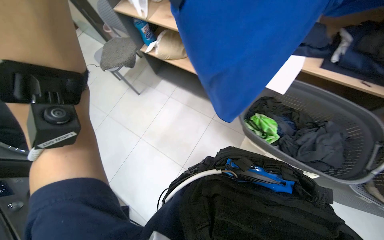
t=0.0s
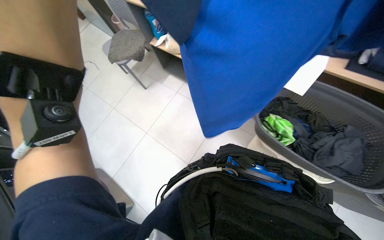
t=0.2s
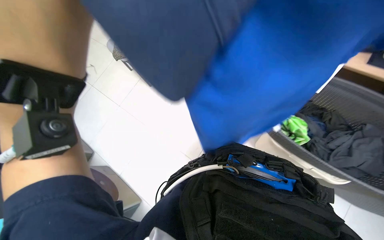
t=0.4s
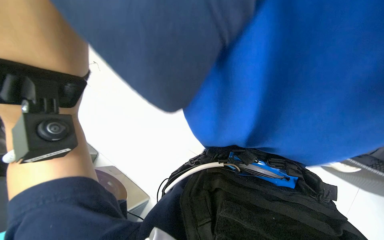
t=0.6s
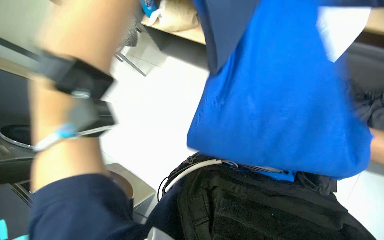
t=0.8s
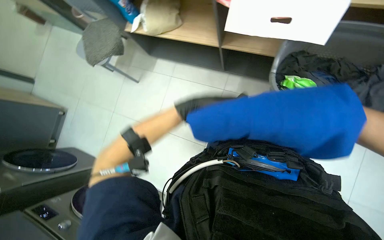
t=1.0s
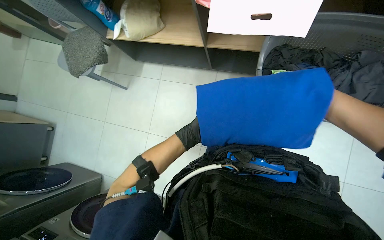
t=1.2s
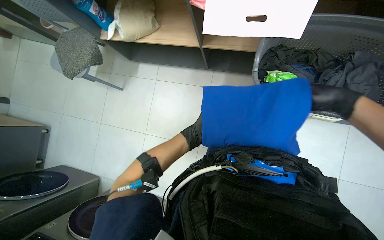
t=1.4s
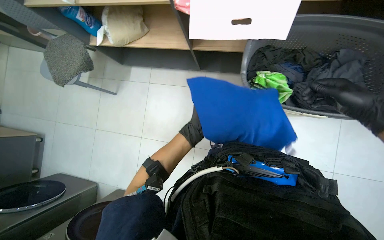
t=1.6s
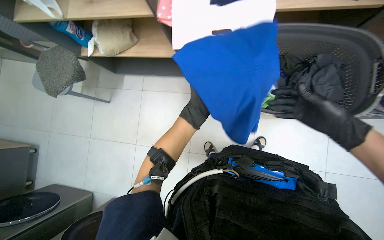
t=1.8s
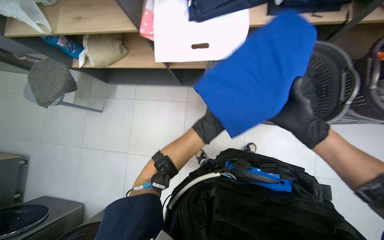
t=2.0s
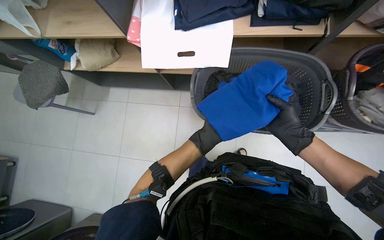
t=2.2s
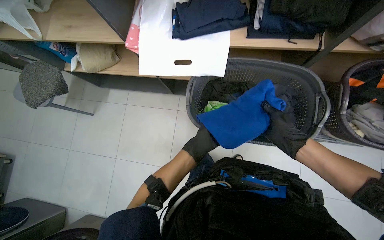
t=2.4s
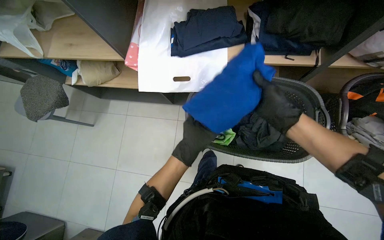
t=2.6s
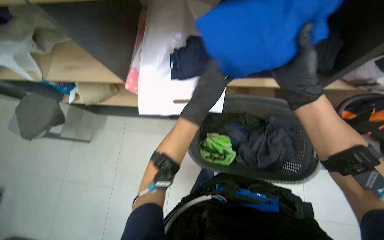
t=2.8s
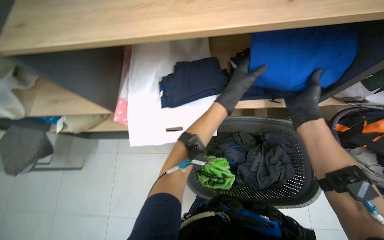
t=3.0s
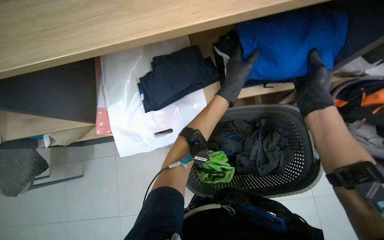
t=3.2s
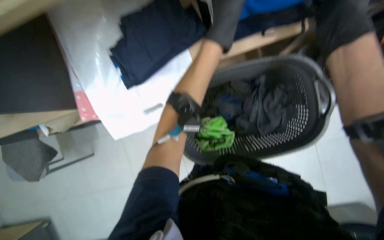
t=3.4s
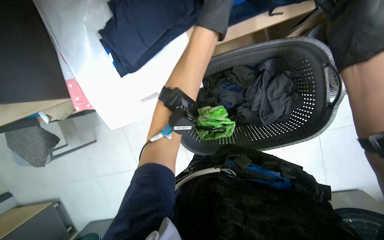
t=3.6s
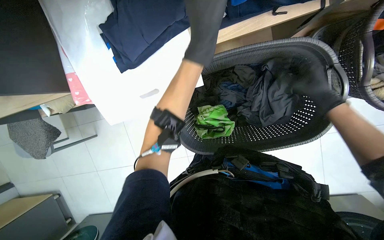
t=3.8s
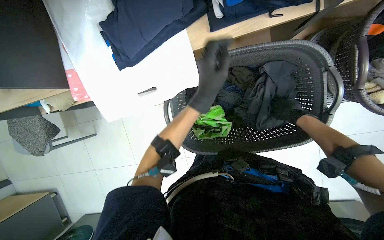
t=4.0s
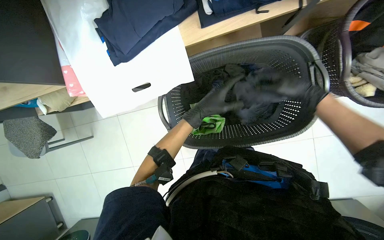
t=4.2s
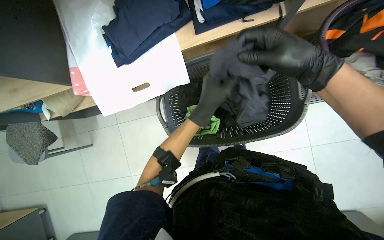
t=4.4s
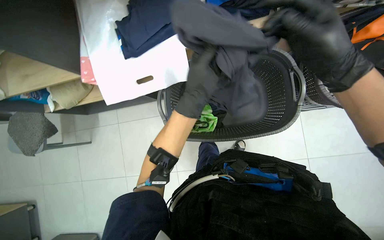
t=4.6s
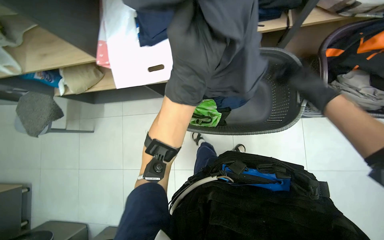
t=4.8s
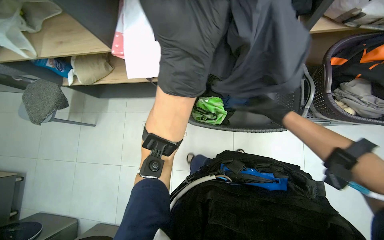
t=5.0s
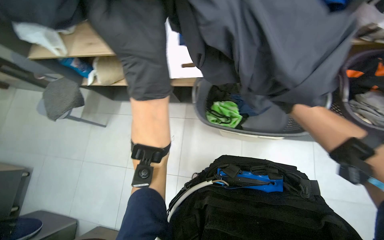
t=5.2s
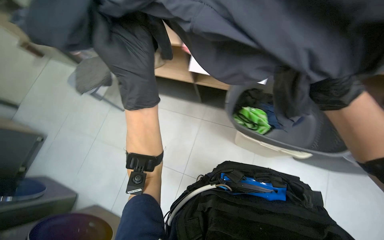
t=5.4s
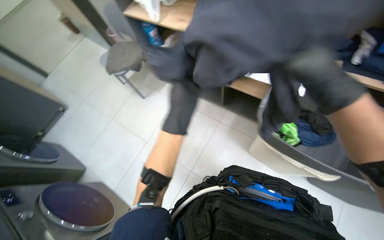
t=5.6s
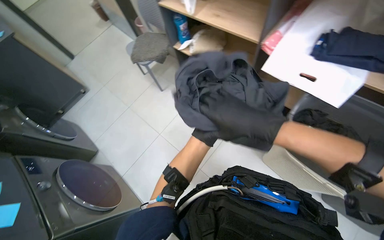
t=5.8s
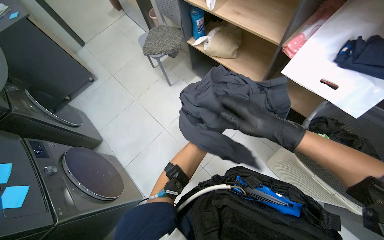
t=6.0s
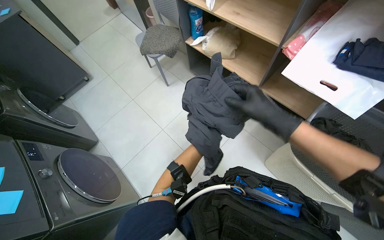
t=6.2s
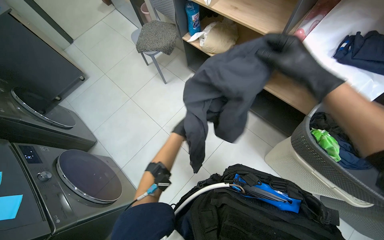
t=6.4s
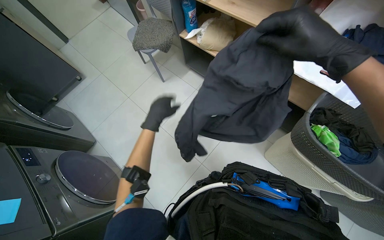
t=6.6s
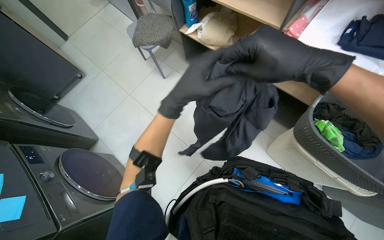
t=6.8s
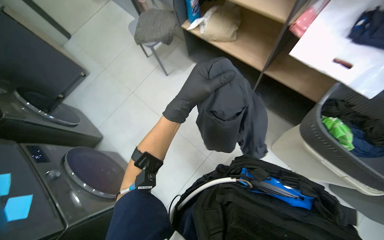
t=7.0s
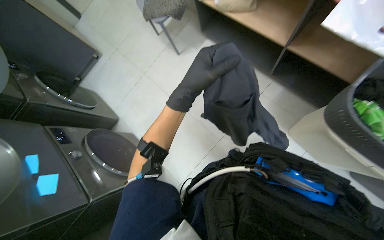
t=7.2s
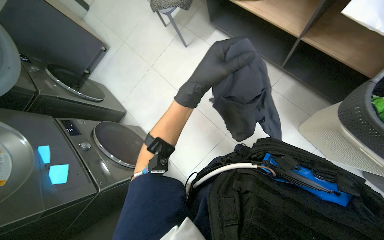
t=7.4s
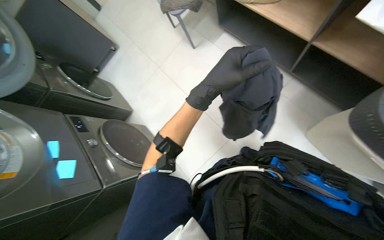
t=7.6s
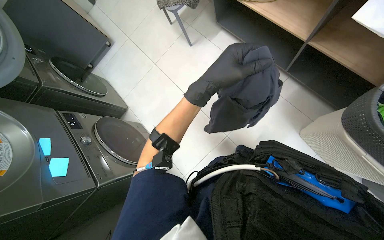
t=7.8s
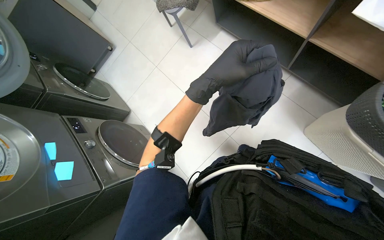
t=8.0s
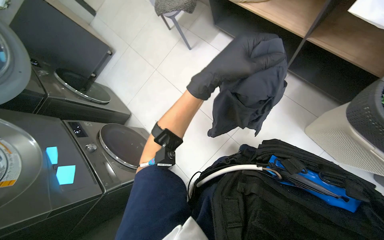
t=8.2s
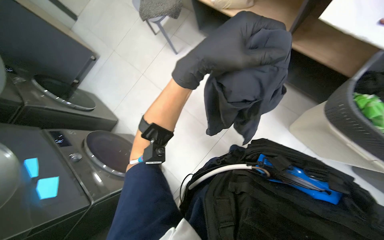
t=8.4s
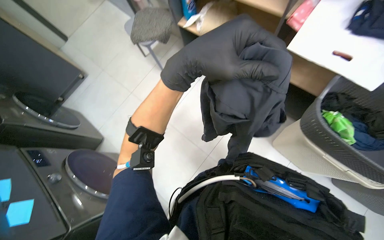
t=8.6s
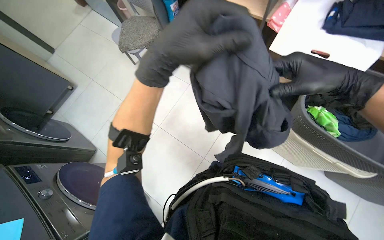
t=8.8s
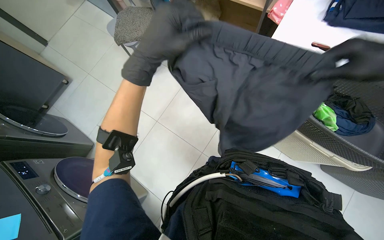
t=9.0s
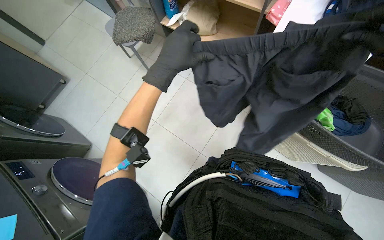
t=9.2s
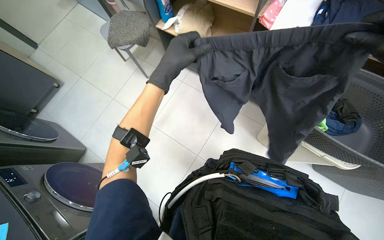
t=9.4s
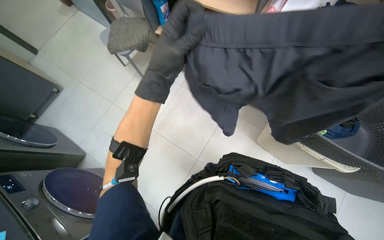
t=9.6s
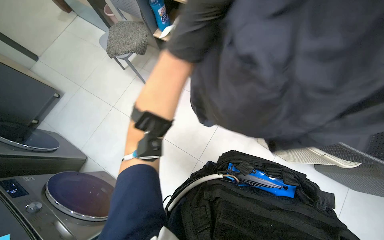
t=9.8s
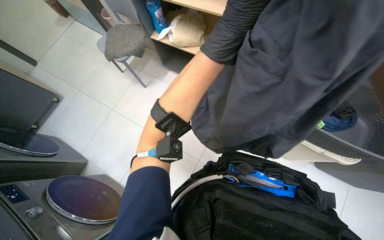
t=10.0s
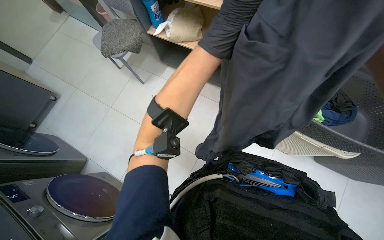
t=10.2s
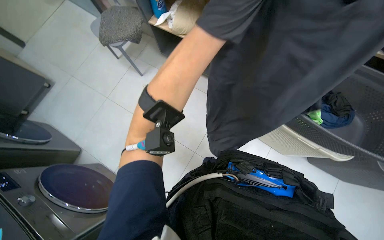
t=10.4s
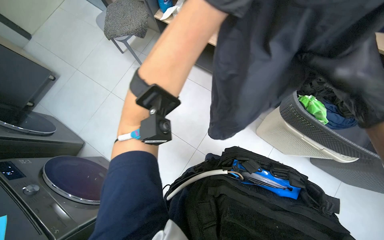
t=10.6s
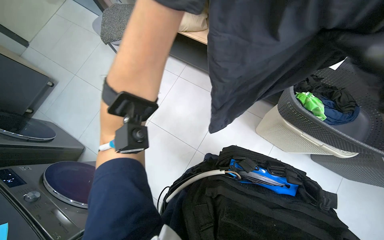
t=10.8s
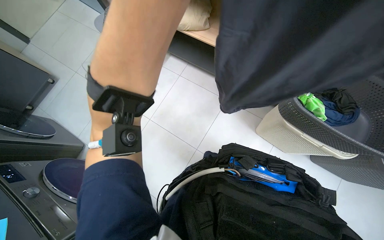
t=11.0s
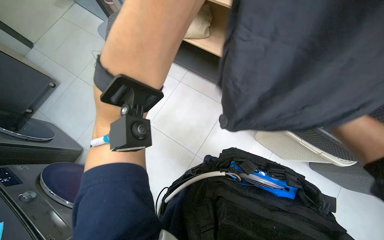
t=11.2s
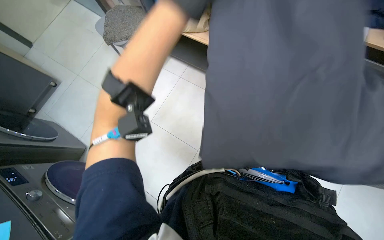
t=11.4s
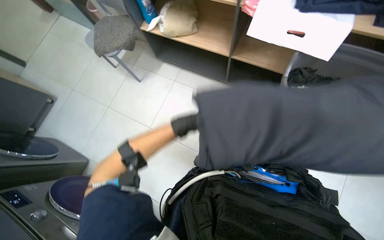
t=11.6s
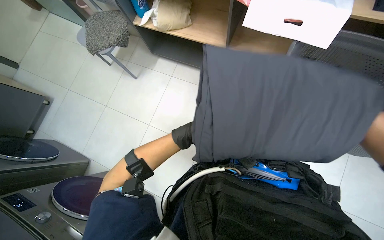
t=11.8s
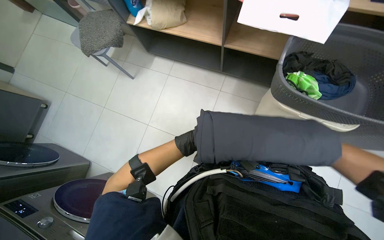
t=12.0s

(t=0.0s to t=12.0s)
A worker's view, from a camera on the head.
Job: managing laundry.
The whole recording: Folding and sorting laundry. The worker folds various garments and places them into a basket, bag, or onto a shelf.
t=1.6s - t=3.0s: The view tilts some 15 degrees upward. The left hand moves up the picture, to the right and nearer to the camera, some 70 cm.
t=3.0s - t=4.4s: The camera pitches downward, by approximately 20 degrees.
t=4.4s - t=6.0s: The camera is carried about 60 cm. The wearer's head swings about 55 degrees to the left.
t=6.0s - t=7.6s: The view tips downward by approximately 15 degrees.
t=7.6s - t=9.0s: The left hand goes approximately 20 cm nearer to the camera and up the picture.

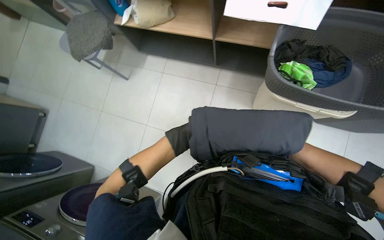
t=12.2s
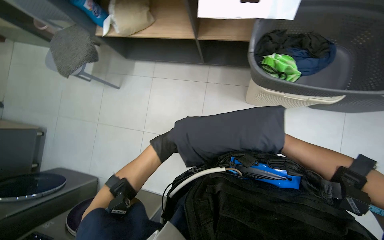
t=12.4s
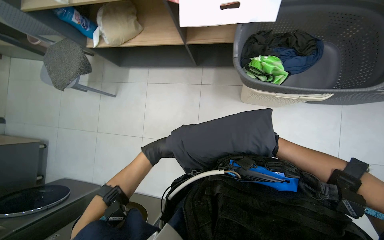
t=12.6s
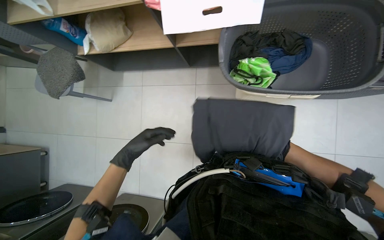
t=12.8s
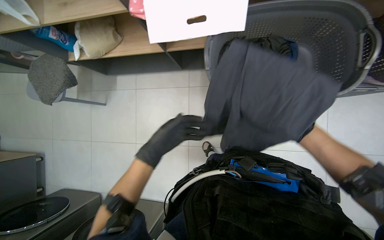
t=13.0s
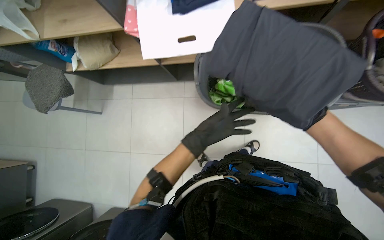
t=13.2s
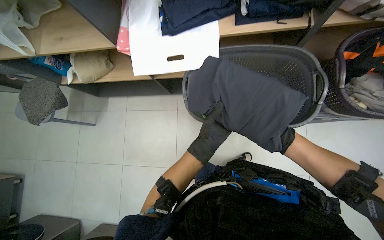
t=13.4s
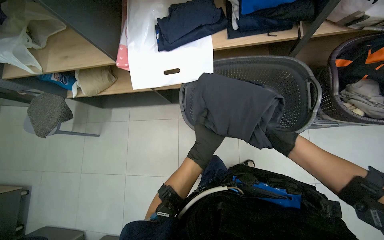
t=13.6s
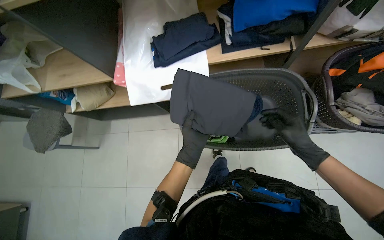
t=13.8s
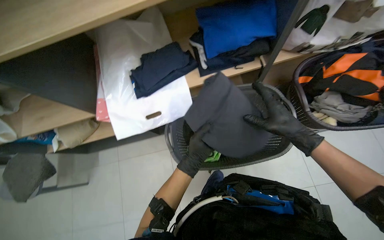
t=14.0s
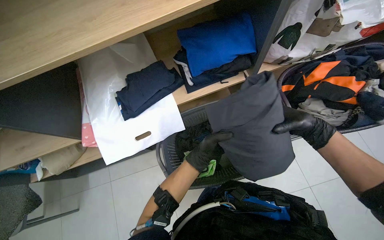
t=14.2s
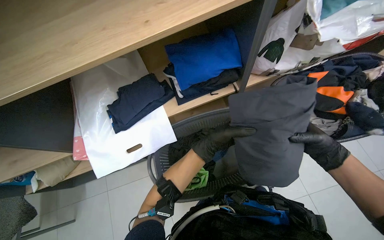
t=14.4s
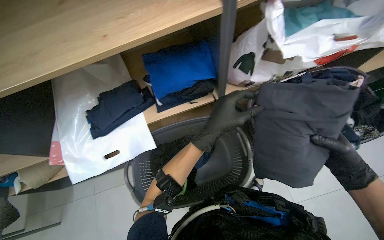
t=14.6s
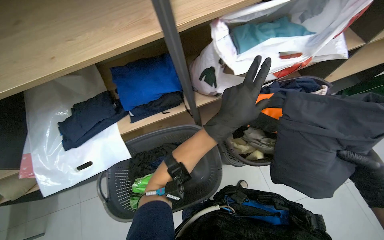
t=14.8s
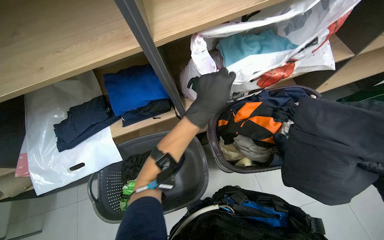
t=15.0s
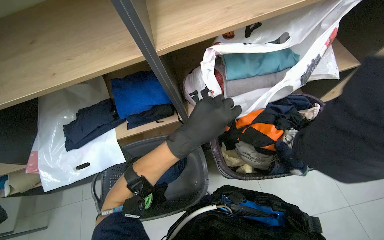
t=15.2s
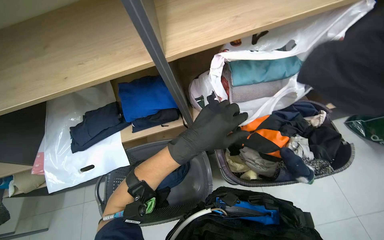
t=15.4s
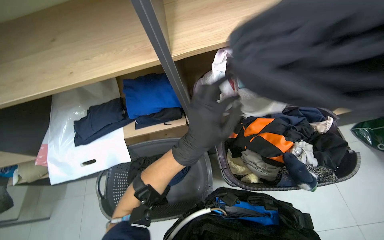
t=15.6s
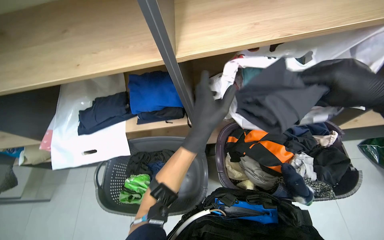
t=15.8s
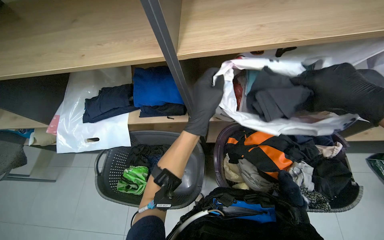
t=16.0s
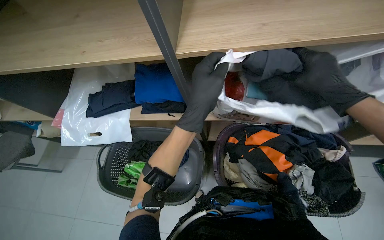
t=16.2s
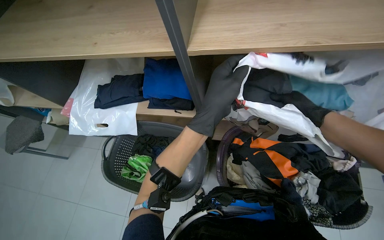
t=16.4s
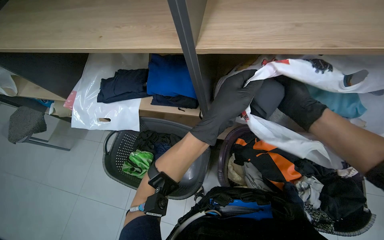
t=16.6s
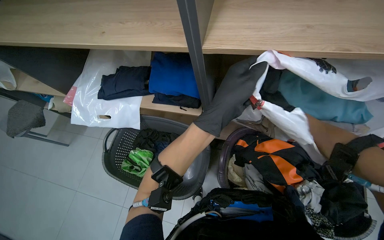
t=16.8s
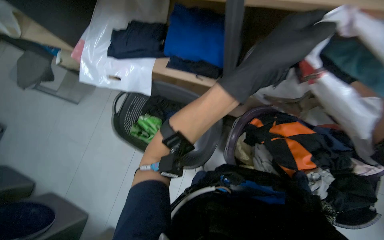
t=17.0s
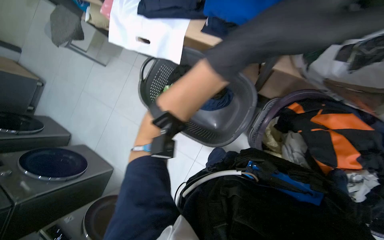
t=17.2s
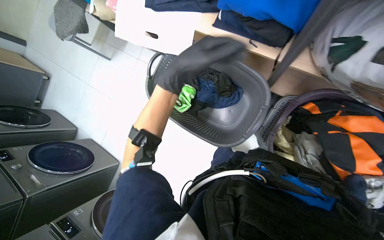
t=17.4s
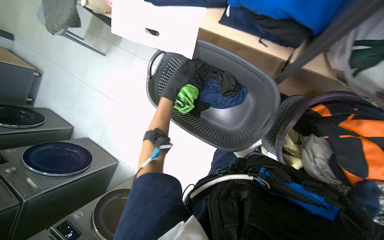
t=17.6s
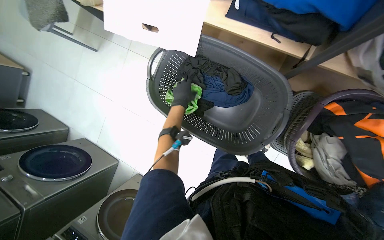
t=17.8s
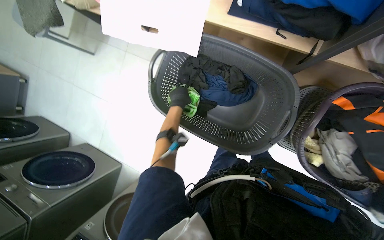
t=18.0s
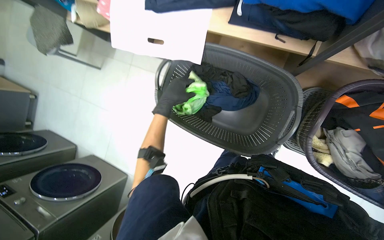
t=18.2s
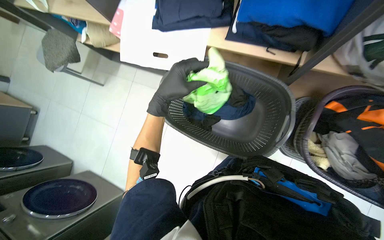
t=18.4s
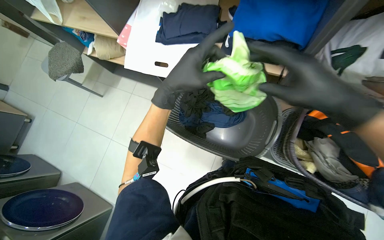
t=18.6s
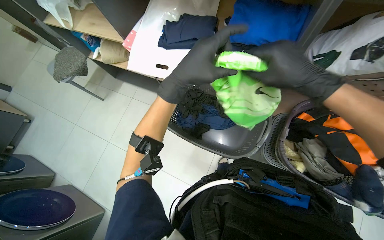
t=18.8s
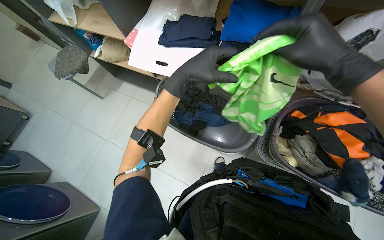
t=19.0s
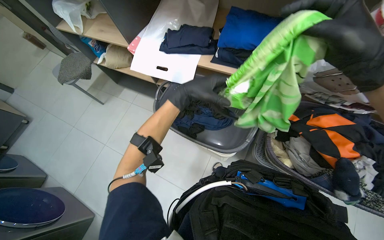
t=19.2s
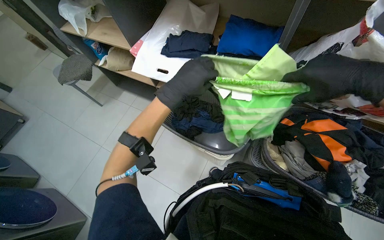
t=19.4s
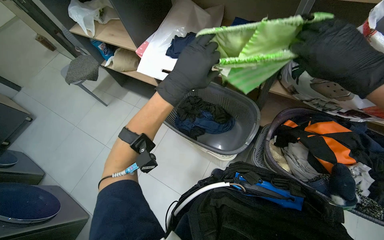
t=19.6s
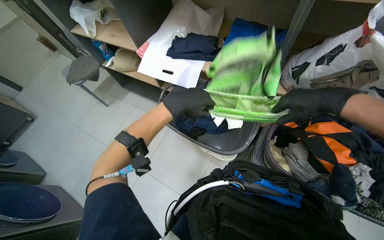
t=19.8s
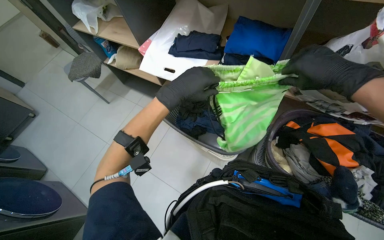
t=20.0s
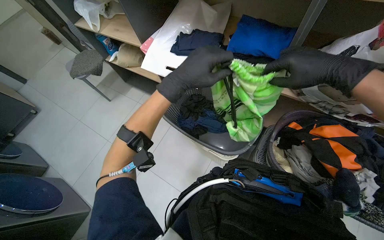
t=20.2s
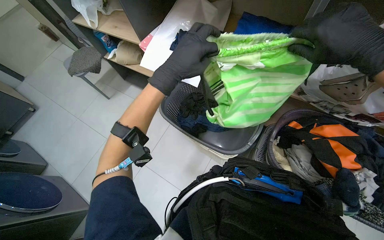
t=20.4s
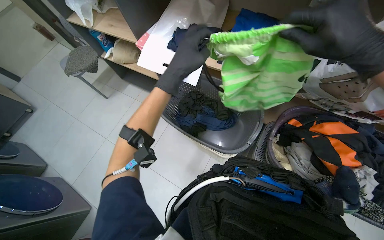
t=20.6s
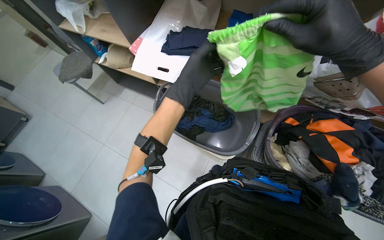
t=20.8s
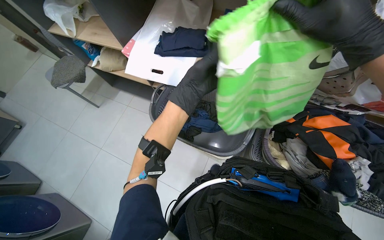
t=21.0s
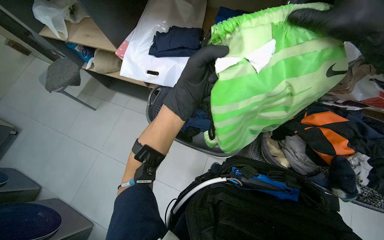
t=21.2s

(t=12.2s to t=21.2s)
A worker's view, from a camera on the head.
Job: managing laundry.
The whole recording: Folding and sorting laundry. The worker folds various garments and places them into a basket, bag, or onto a shelf.
t=12.2s - t=13.8s: The left hand goes about 35 cm to the right.
t=13.8s - t=15.2s: The camera travels approximately 40 cm. The view tips upward by some 15 degrees.
t=15.2s - t=16.6s: The head turns to the left by about 25 degrees.
t=16.6s - t=18.2s: The camera pitches downward, by about 25 degrees.
t=18.2s - t=19.8s: The view tilts about 25 degrees upward. The left hand goes about 25 cm nearer to the camera.
t=19.8s - t=21.2s: The right hand shifts roughly 10 cm up the picture.
